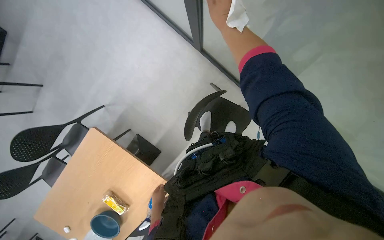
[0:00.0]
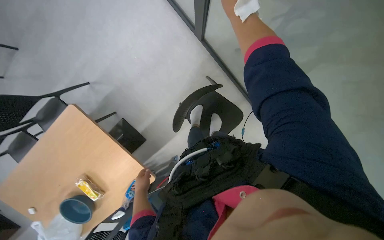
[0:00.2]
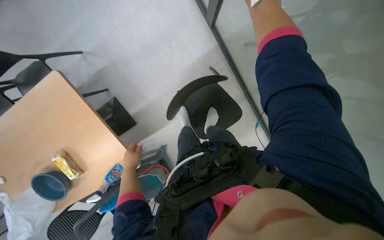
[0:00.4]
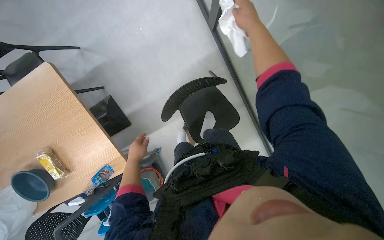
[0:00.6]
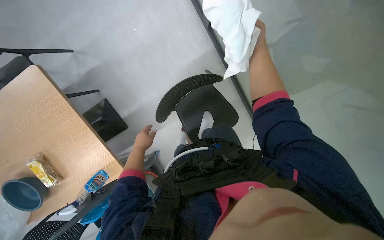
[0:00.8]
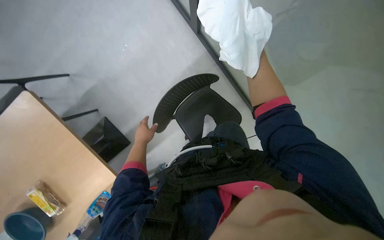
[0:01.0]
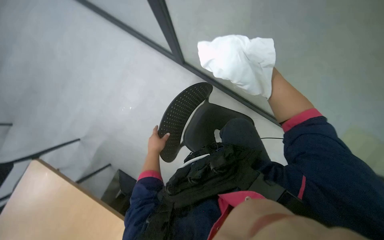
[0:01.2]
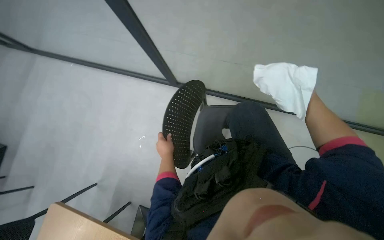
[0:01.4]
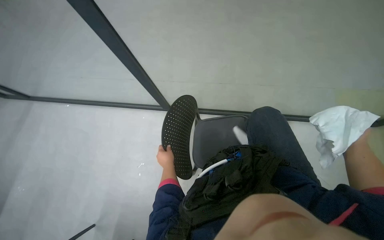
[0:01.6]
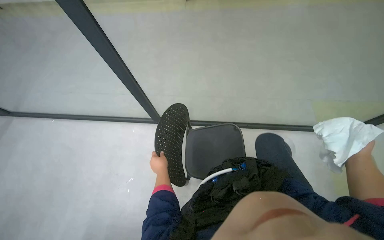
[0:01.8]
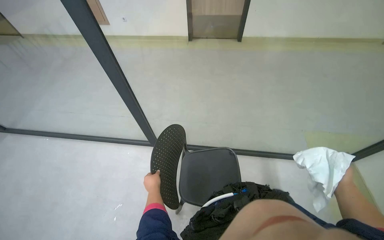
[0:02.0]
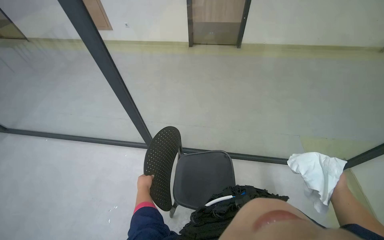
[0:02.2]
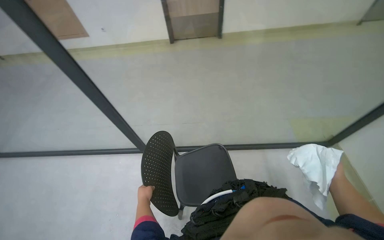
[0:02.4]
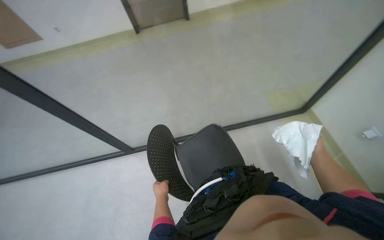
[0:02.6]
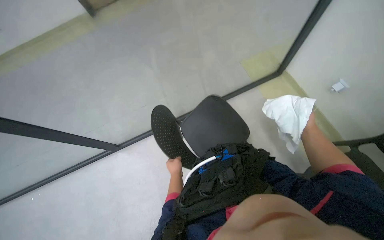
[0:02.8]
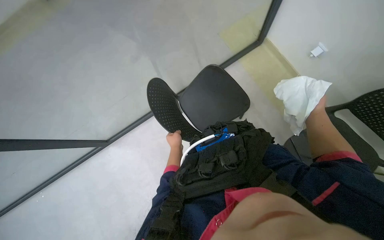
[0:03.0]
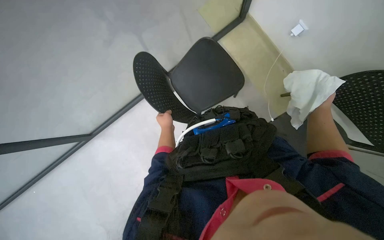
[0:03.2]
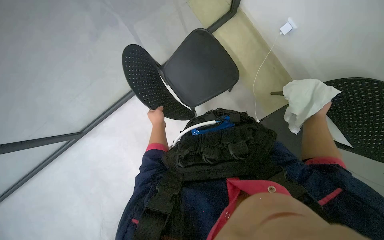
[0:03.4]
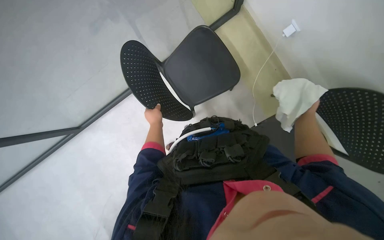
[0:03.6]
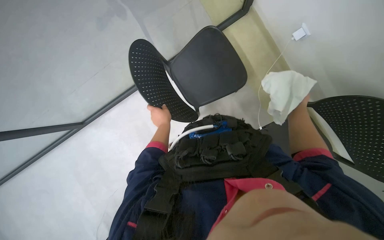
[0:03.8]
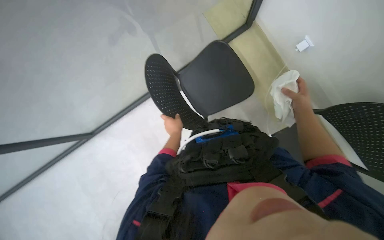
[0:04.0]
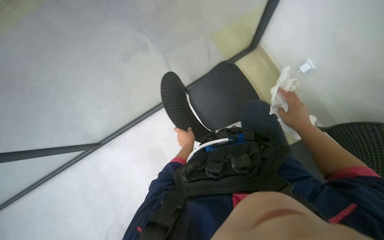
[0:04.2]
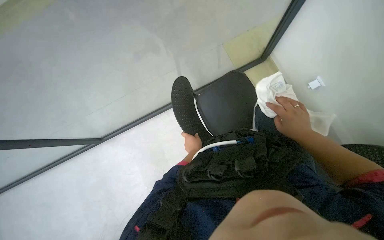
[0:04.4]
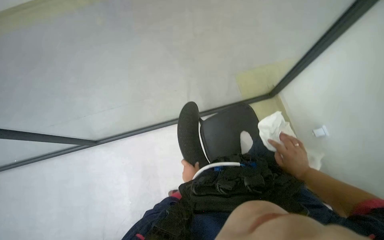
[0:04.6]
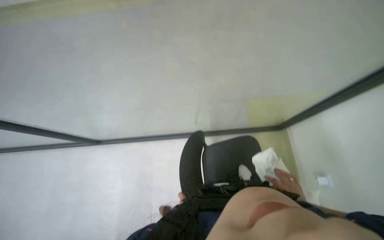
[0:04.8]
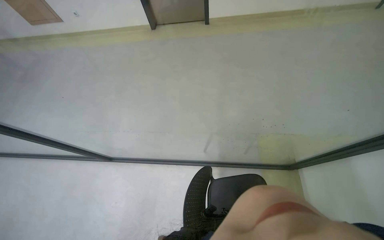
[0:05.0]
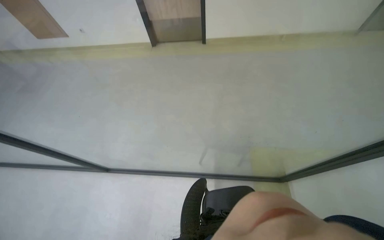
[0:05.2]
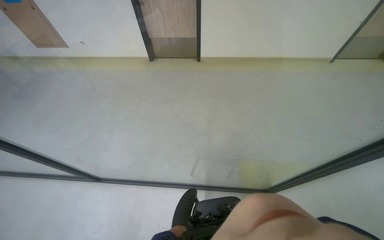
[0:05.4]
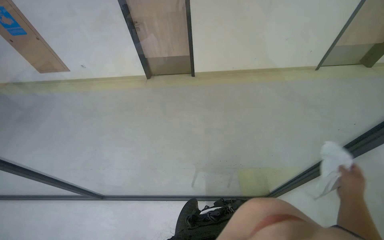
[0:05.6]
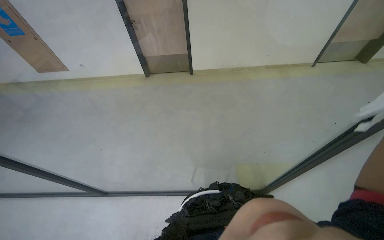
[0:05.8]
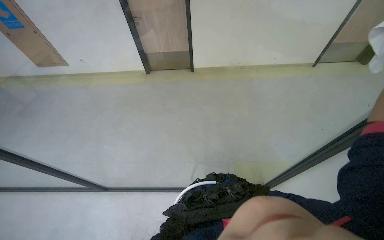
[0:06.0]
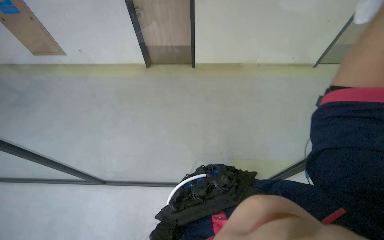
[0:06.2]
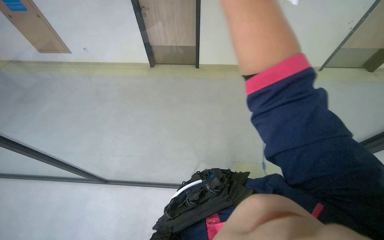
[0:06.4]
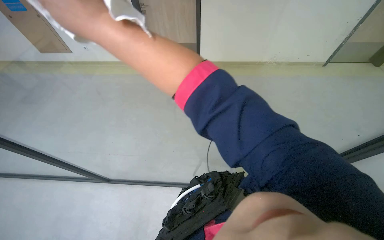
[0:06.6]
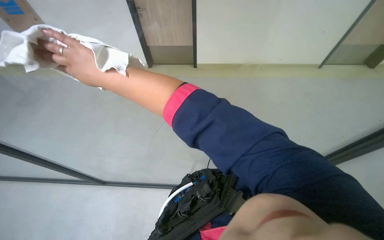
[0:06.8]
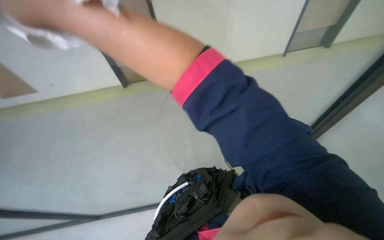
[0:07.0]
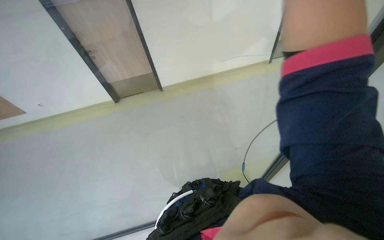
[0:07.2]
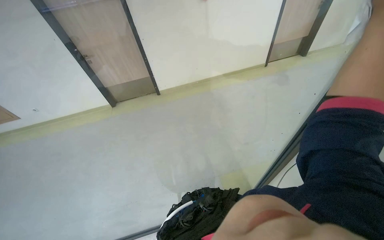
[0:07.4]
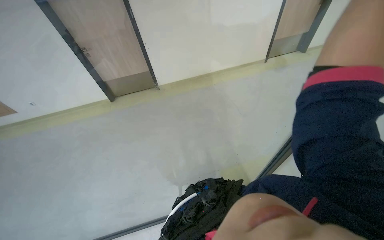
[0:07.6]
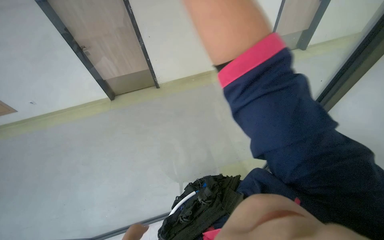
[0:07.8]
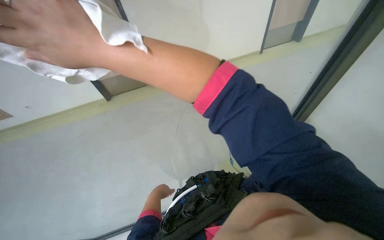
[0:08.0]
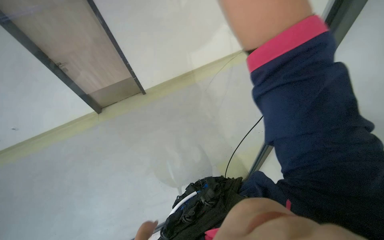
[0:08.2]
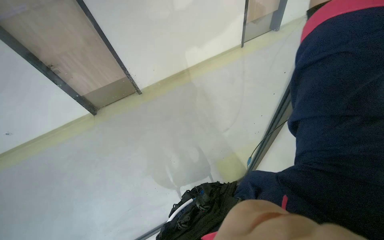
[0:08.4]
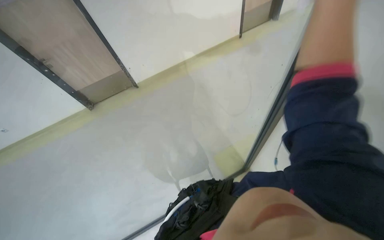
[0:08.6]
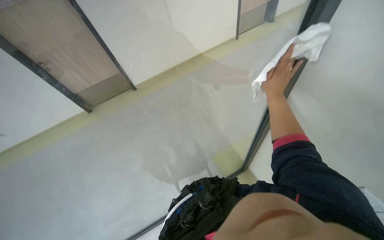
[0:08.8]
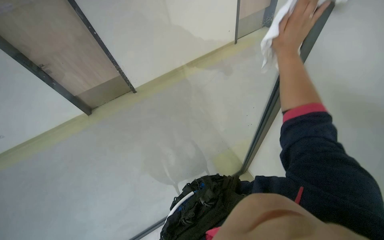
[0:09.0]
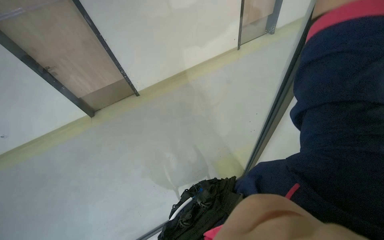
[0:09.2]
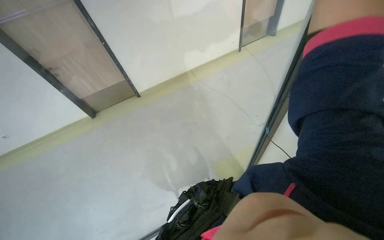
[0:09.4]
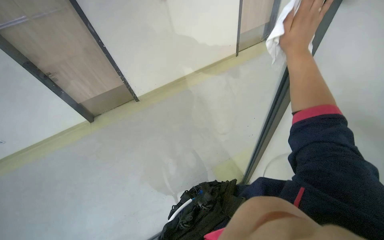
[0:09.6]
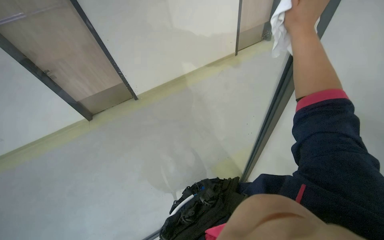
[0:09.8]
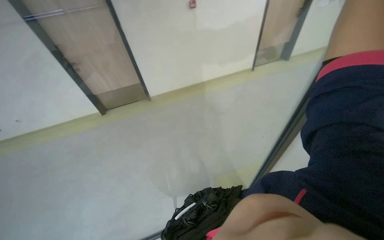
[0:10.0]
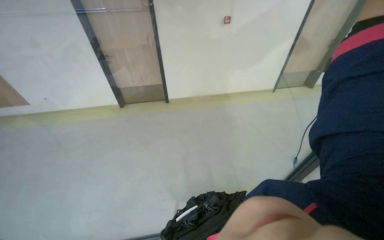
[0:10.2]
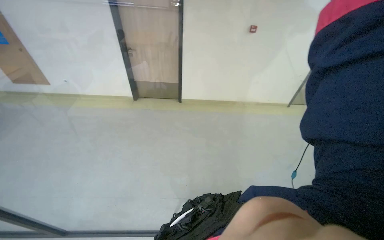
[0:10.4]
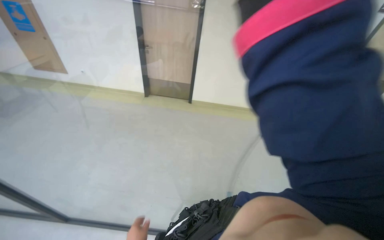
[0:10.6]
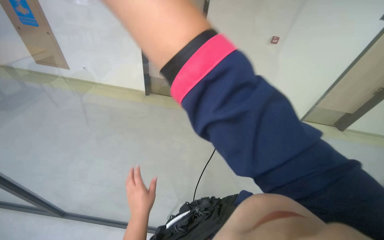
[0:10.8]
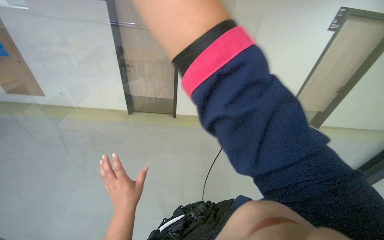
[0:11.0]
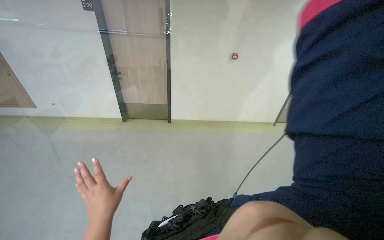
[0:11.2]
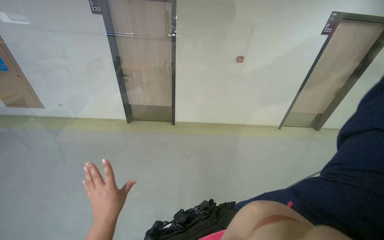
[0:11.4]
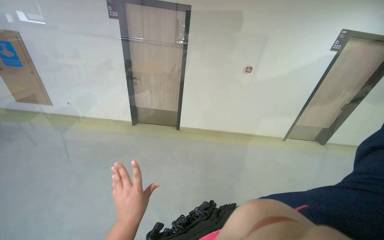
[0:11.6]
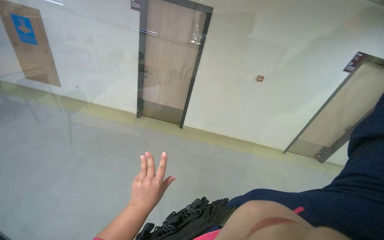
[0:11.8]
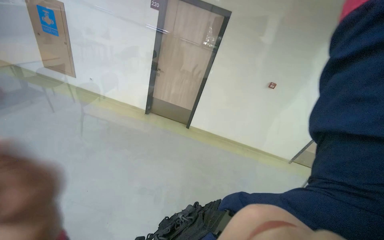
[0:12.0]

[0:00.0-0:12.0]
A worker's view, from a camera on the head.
Job: wiping surfaces.
The whole recording: Cleaning glass partition. The worker sprays cleaning solution and wipes the glass partition with a cloth.
0:00.0 to 0:01.6: The view tilts some 20 degrees upward.
0:03.0 to 0:04.4: The left hand shifts roughly 15 cm nearer to the camera.
0:04.4 to 0:06.0: The camera is carried some 40 cm. The camera pitches upward, by approximately 20 degrees.
0:09.0 to 0:10.4: The wearer's head swings about 35 degrees to the left.
0:10.4 to 0:12.0: The view tilts approximately 15 degrees upward.

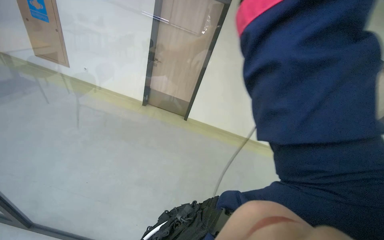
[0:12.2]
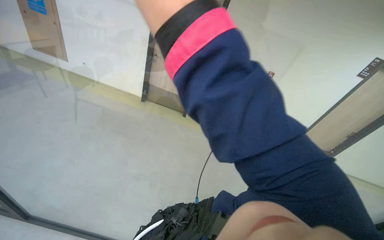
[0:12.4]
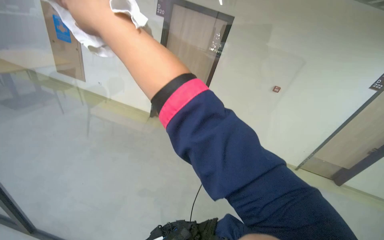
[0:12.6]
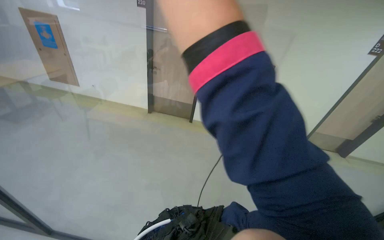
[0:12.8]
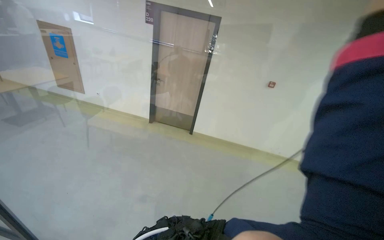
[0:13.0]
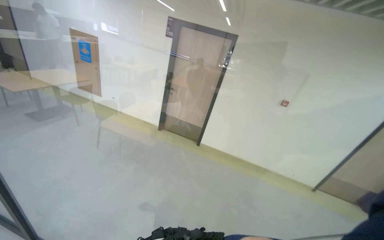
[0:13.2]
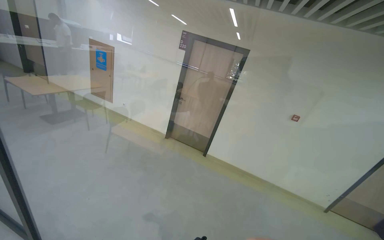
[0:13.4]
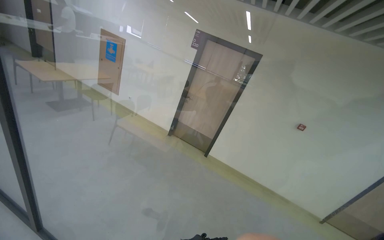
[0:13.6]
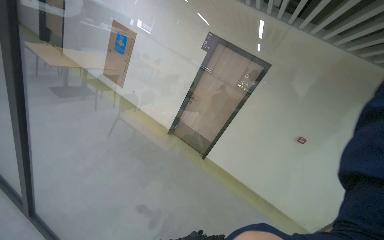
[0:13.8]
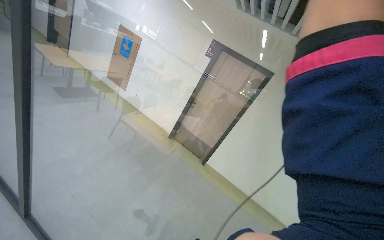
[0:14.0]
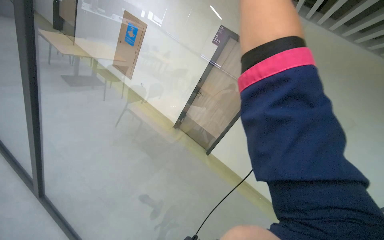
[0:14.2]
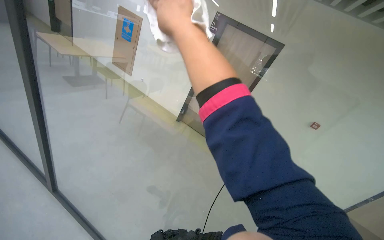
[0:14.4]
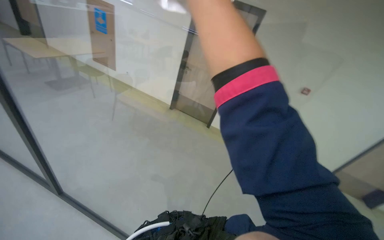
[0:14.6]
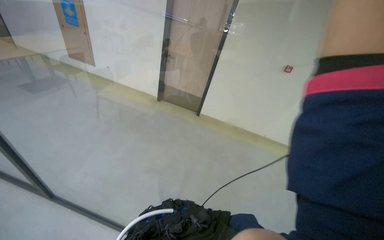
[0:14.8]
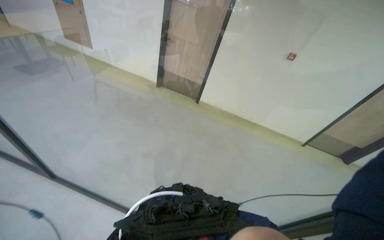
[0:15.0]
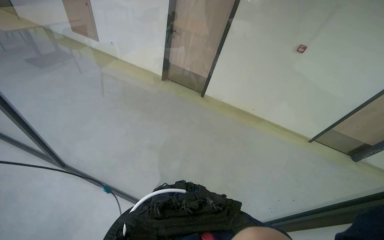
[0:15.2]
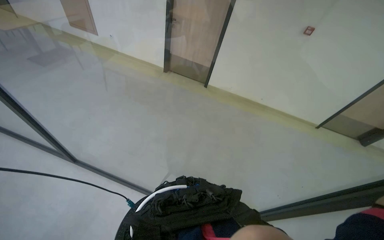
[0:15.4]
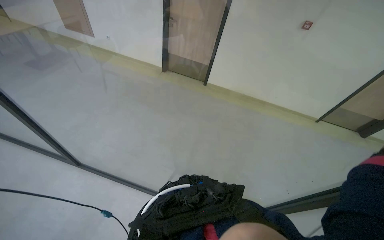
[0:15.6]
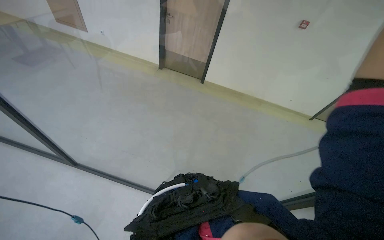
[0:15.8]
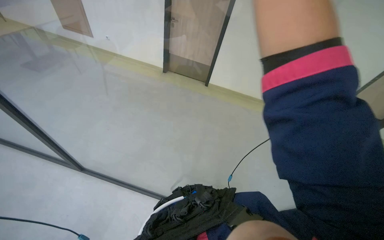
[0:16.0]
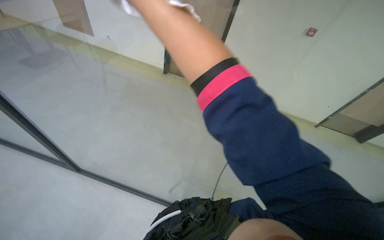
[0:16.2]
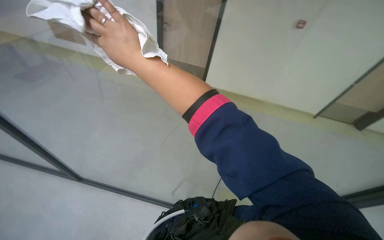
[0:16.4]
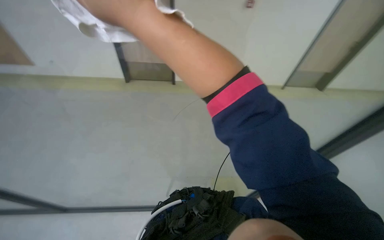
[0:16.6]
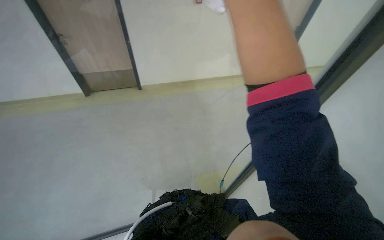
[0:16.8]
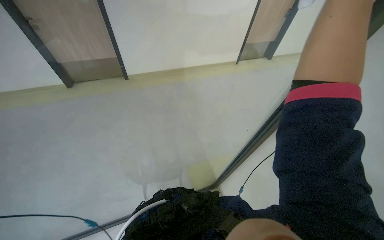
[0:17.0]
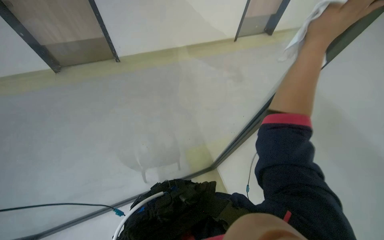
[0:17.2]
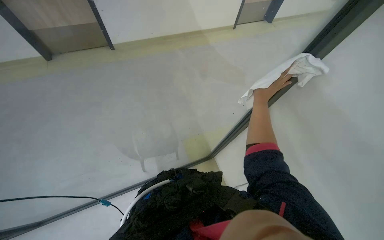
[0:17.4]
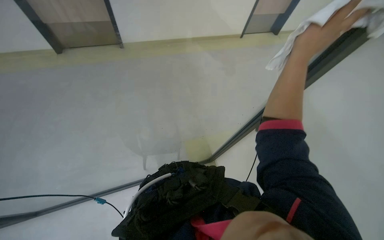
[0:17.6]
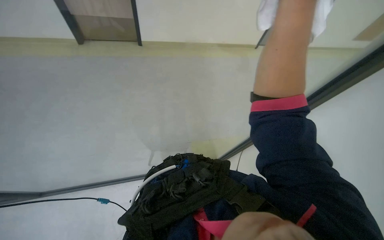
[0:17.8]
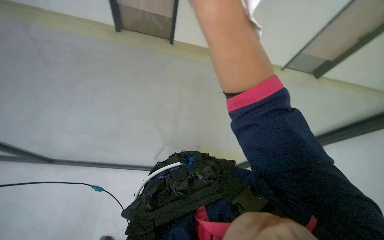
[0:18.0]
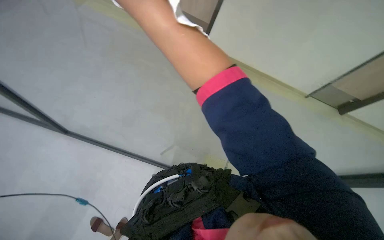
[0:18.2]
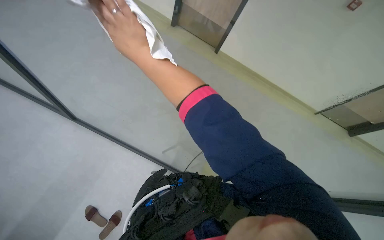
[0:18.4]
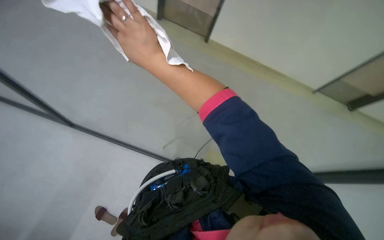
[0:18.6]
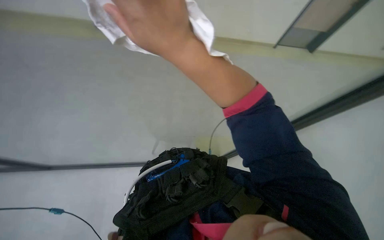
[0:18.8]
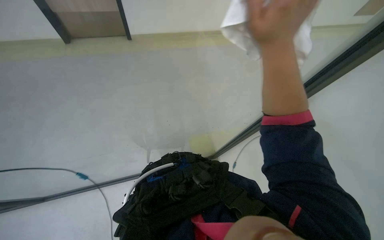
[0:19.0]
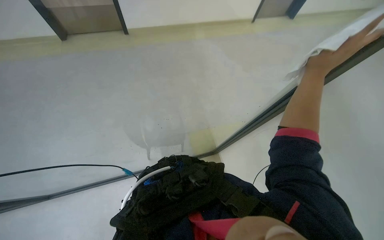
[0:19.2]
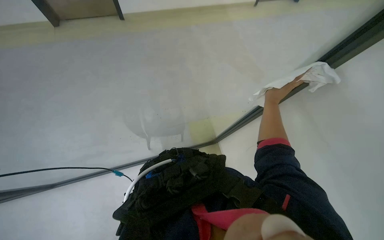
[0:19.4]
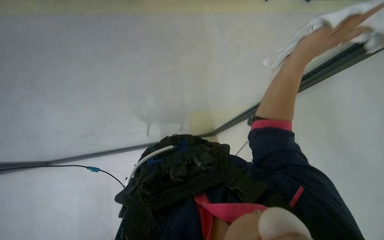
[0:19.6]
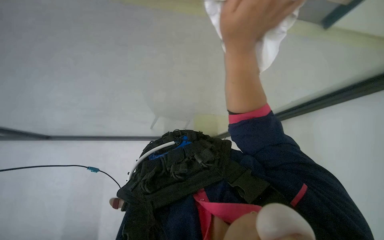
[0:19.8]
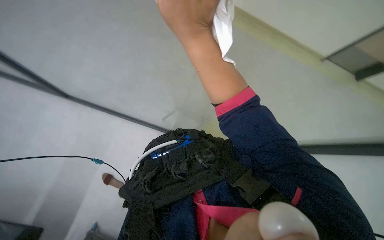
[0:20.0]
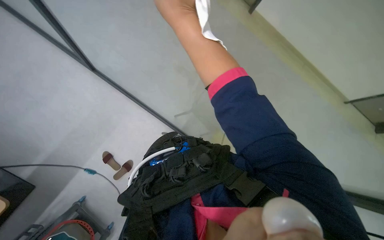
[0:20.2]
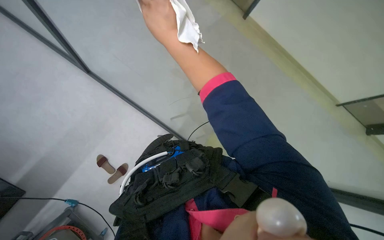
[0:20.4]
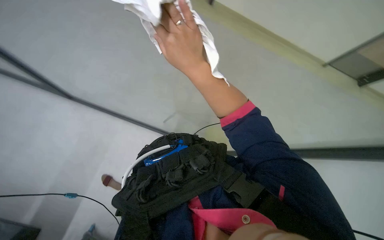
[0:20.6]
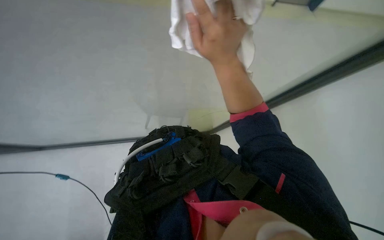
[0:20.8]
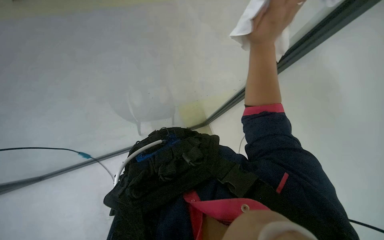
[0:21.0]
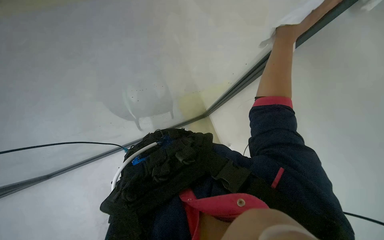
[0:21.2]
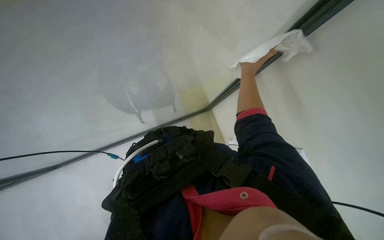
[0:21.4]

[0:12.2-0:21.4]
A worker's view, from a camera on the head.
Job: wiping surfaces.
The whole recording: Cleaning glass partition. The worker sprays cleaning solution and wipes the glass partition with a cloth.
0:12.2 to 0:13.8: The view tips upward by about 15 degrees.
0:13.8 to 0:15.2: The wearer looks about 20 degrees further downward.
0:18.4 to 0:19.8: The view tilts some 20 degrees downward.
0:19.8 to 0:21.4: The right hand moves to the right and farther from the camera, some 25 cm.
